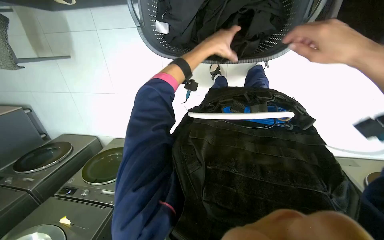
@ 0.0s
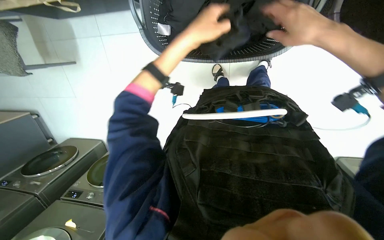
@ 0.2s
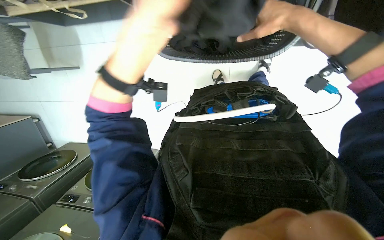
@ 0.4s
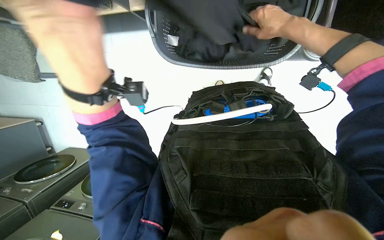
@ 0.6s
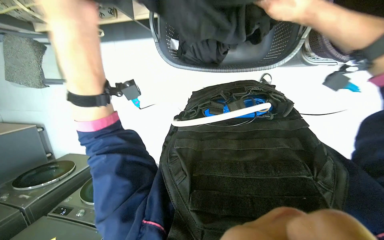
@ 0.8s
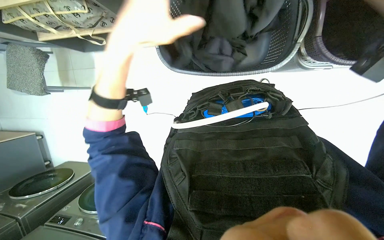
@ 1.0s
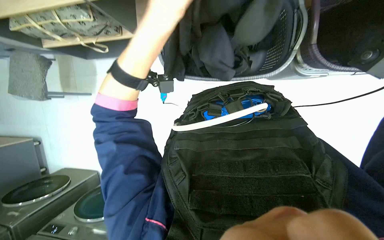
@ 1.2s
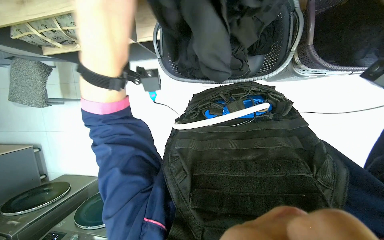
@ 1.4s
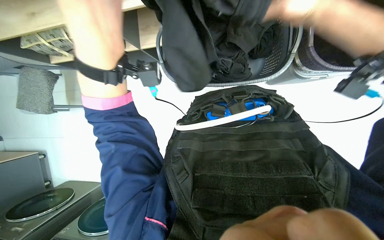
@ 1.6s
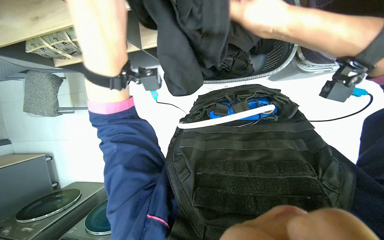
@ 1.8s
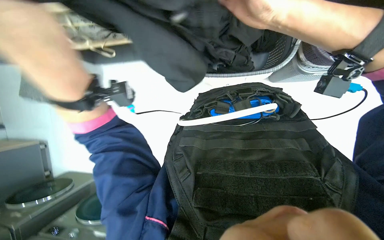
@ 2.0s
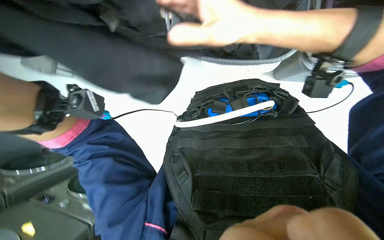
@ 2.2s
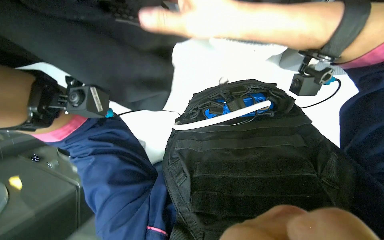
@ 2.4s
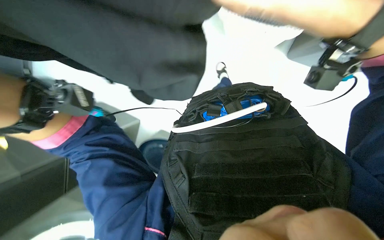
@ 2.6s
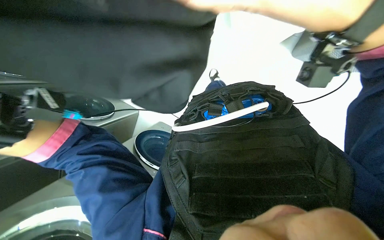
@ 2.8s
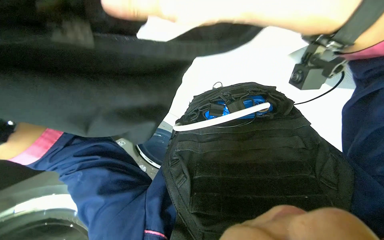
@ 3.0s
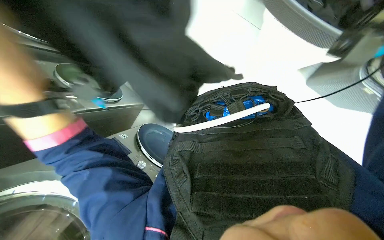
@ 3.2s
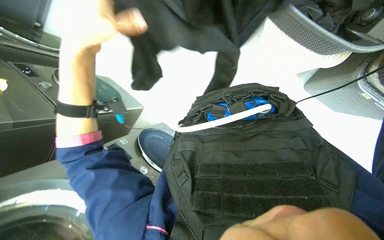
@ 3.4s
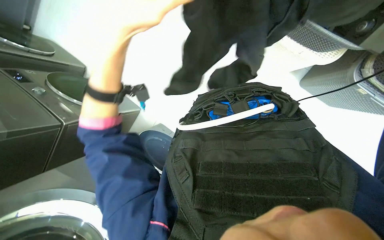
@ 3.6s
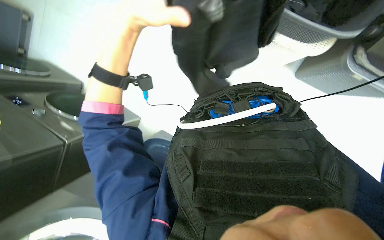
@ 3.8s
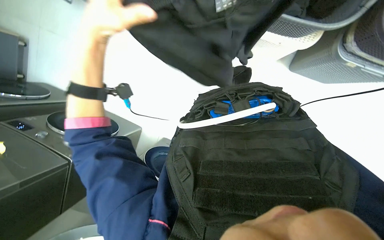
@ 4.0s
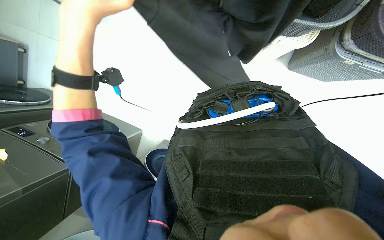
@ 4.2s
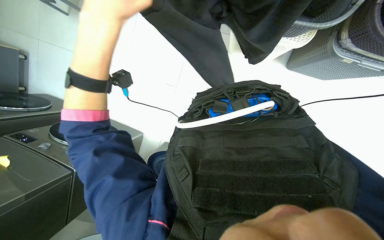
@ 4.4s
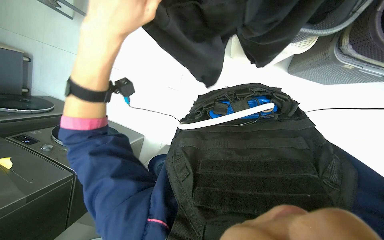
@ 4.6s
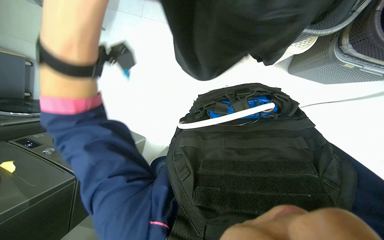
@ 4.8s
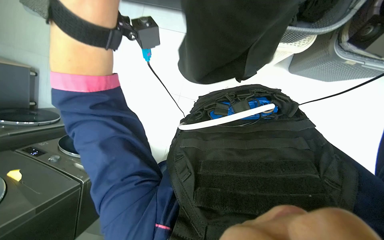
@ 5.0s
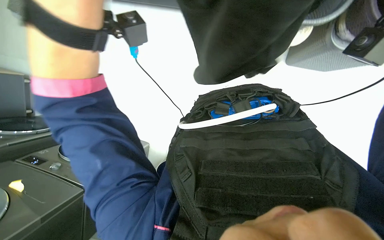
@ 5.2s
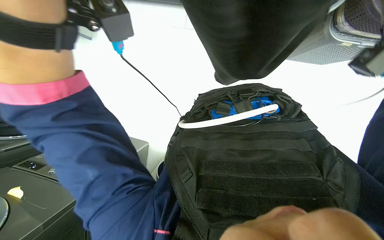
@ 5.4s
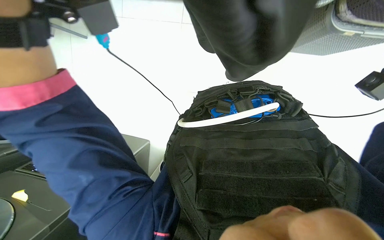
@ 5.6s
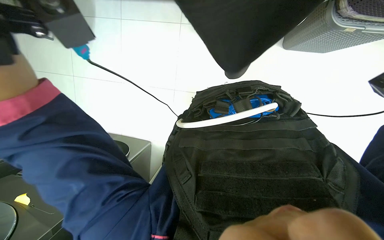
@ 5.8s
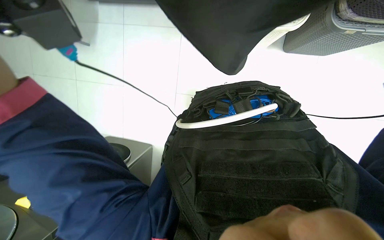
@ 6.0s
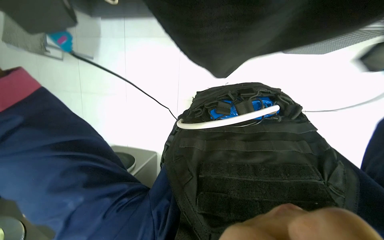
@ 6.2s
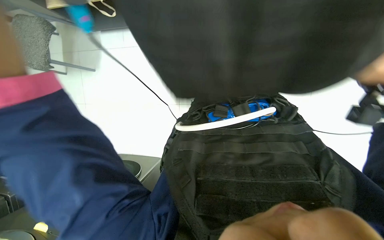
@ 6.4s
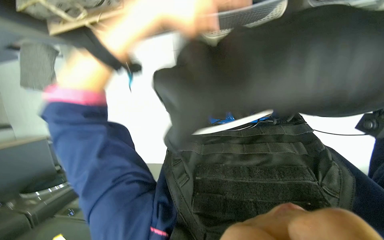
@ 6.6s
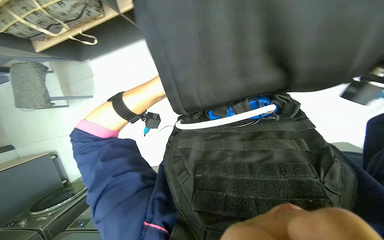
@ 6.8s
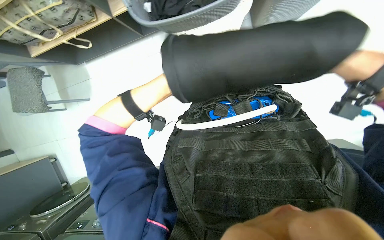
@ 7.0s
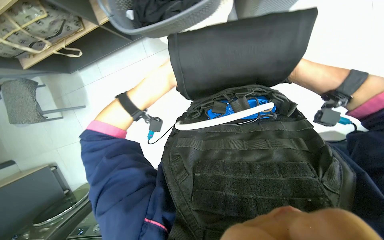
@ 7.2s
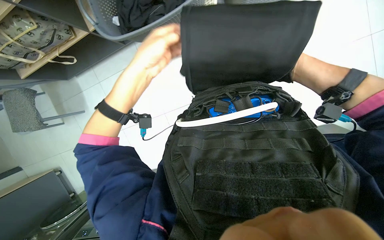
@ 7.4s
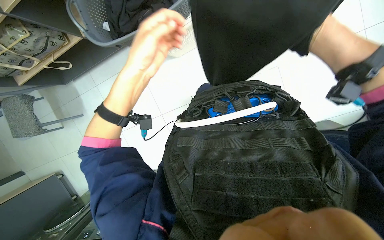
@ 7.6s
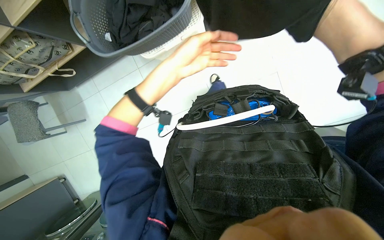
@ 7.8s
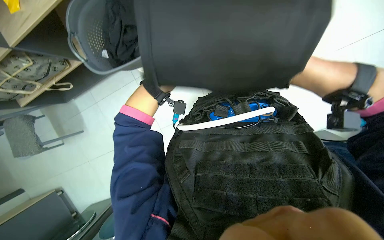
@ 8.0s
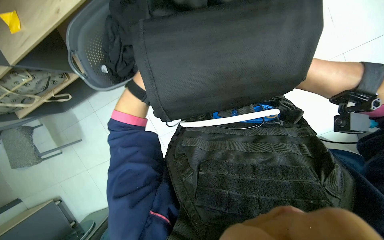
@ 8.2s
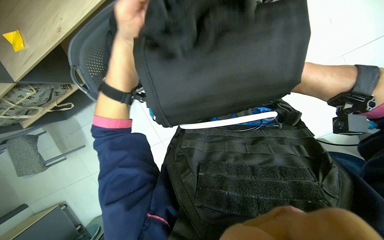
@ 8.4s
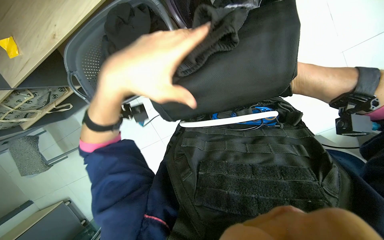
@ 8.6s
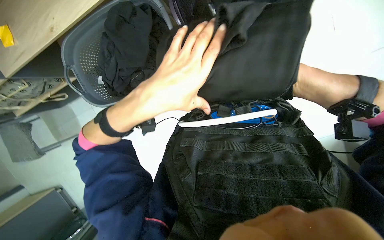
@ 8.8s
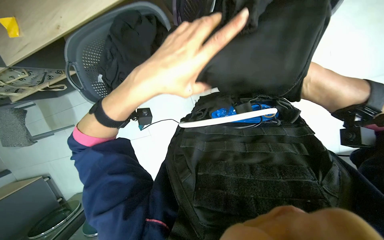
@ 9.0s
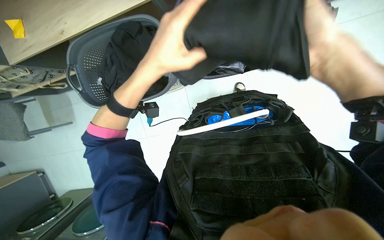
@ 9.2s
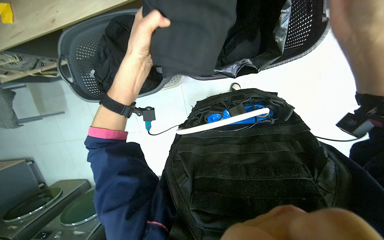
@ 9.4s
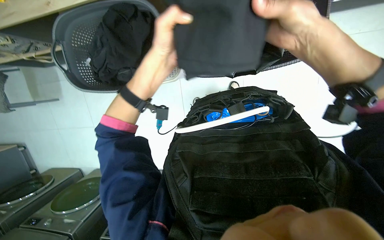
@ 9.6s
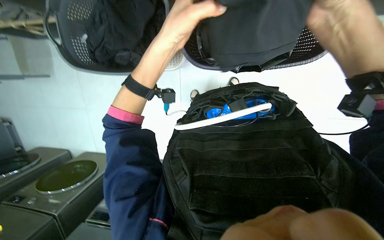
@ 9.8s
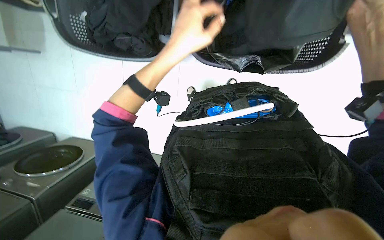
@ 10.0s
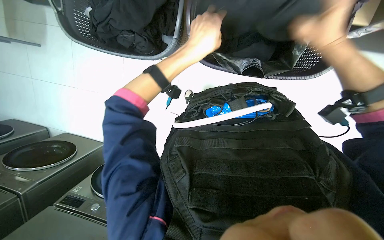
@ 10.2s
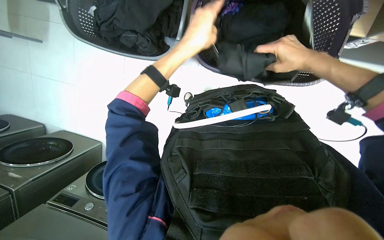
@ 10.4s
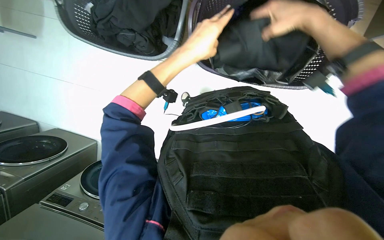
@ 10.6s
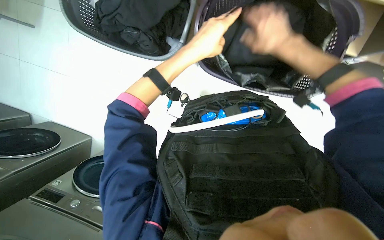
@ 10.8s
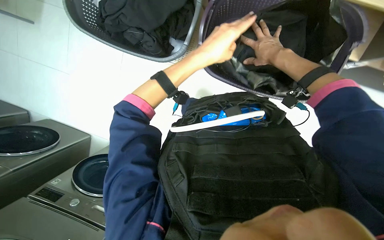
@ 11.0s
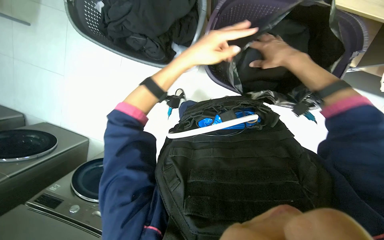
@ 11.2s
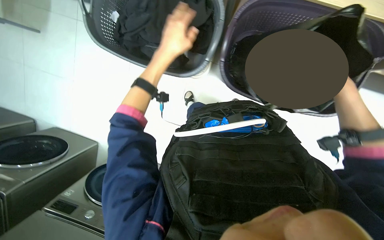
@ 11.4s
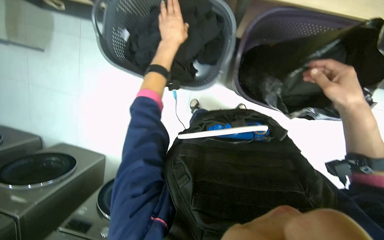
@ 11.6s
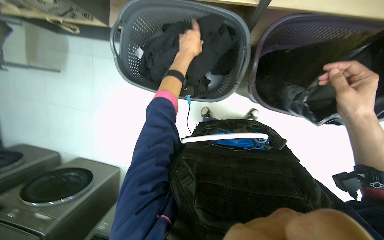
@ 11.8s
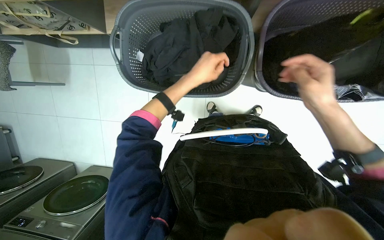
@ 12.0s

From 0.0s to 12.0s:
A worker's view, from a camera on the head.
Job: managing laundry.
The whole recording: Folding and packing clothes into bag. The worker folds black clothes and packs them into a bag.
From 0.0s to 1.6s: The view tips upward by about 20 degrees. The left hand goes left and right, roughly 25 cm each way, reversing 2 times. The right hand travels to the left by some 10 cm, and goes nearer to the camera and returns, some 15 cm each way.
From 9.0s to 10.4s: The left hand goes about 20 cm farther from the camera.

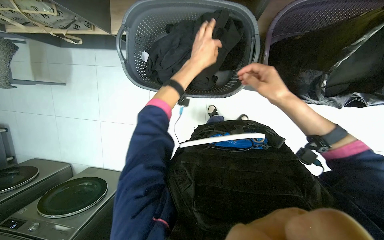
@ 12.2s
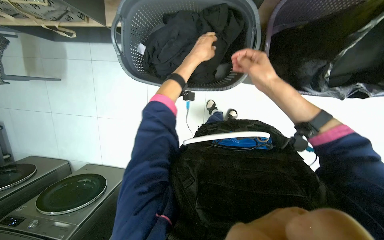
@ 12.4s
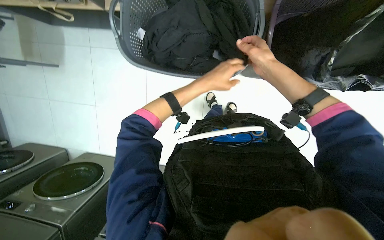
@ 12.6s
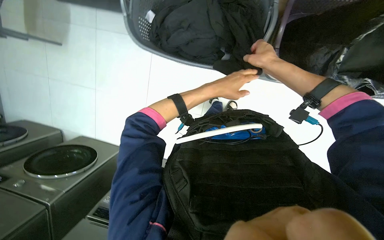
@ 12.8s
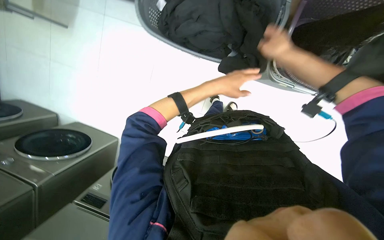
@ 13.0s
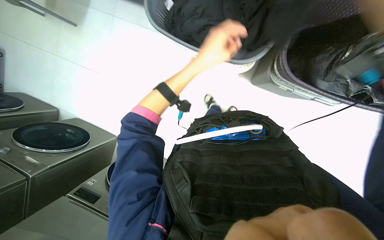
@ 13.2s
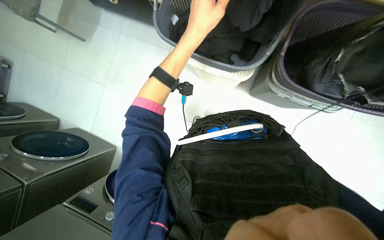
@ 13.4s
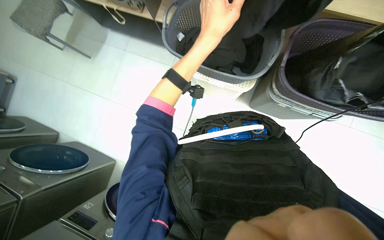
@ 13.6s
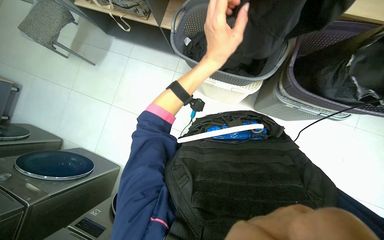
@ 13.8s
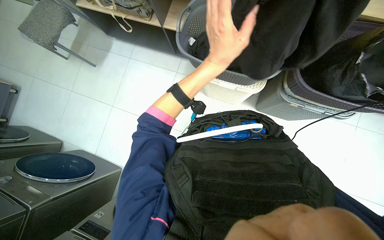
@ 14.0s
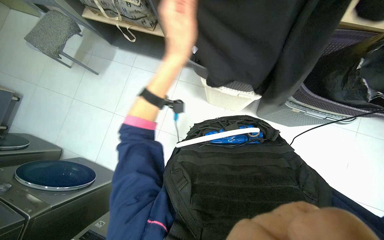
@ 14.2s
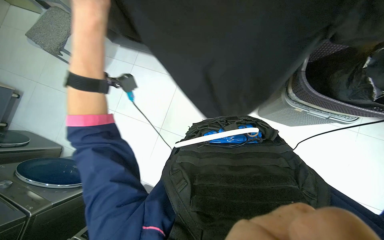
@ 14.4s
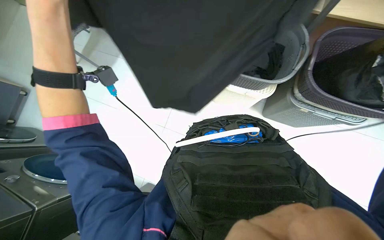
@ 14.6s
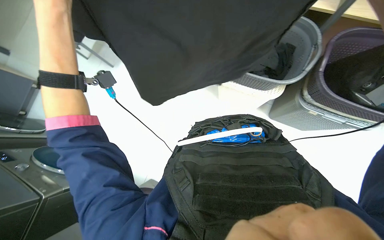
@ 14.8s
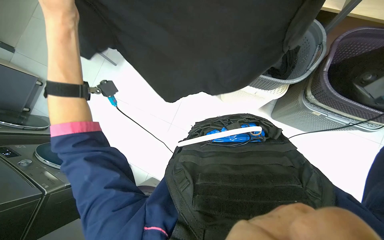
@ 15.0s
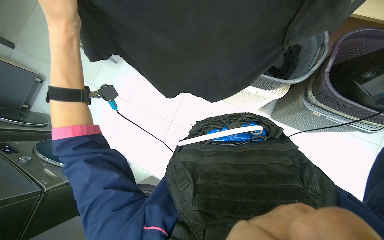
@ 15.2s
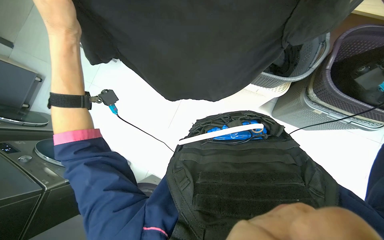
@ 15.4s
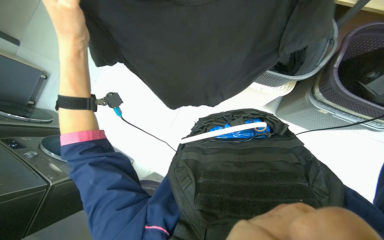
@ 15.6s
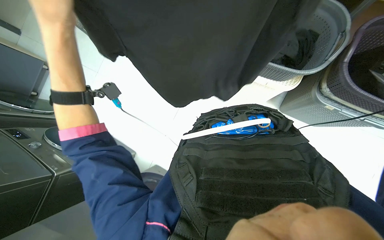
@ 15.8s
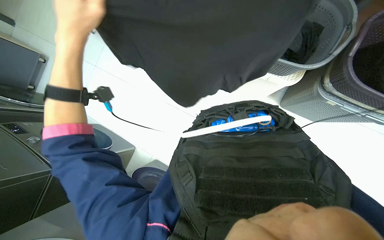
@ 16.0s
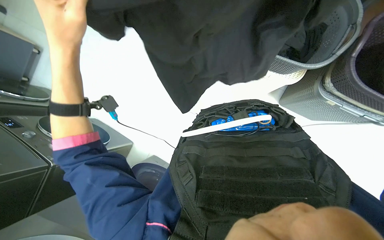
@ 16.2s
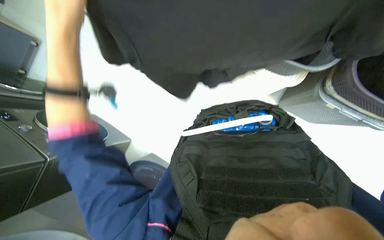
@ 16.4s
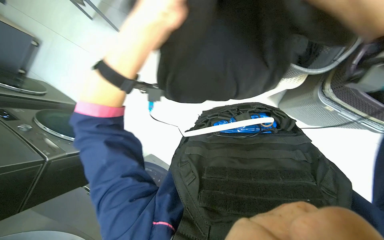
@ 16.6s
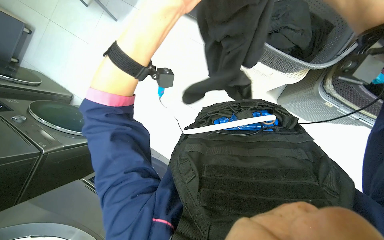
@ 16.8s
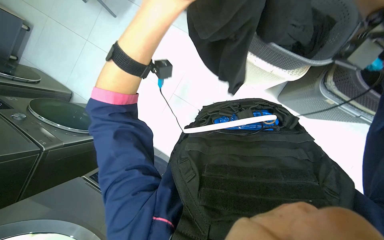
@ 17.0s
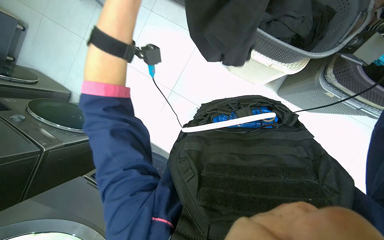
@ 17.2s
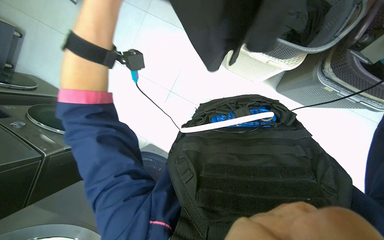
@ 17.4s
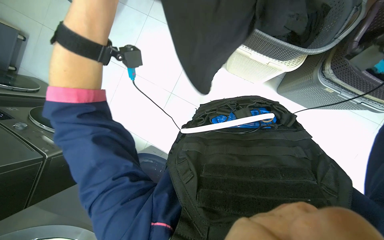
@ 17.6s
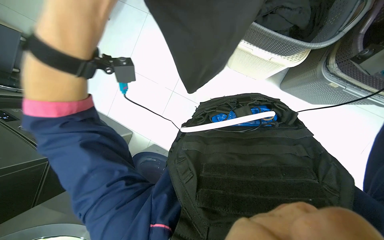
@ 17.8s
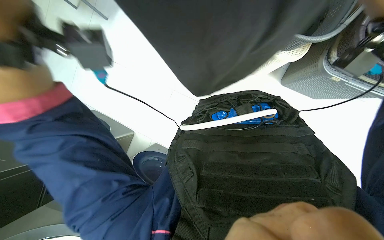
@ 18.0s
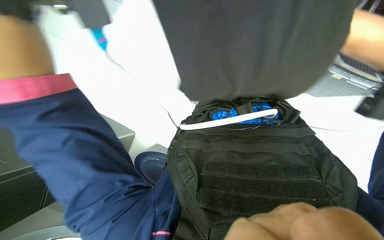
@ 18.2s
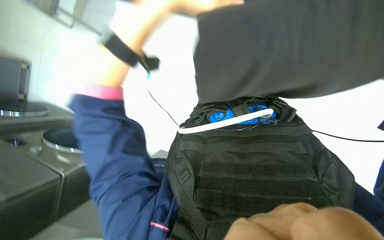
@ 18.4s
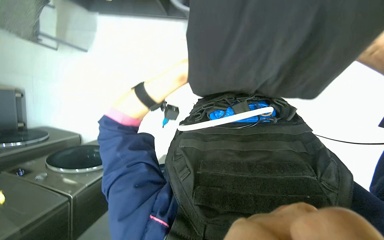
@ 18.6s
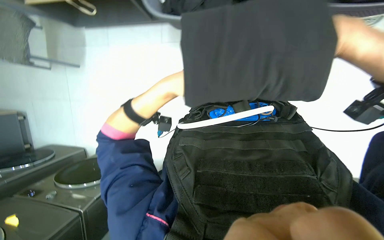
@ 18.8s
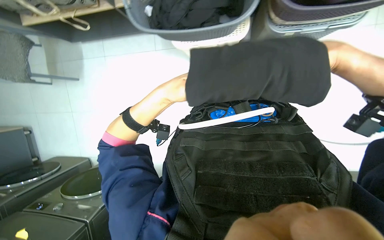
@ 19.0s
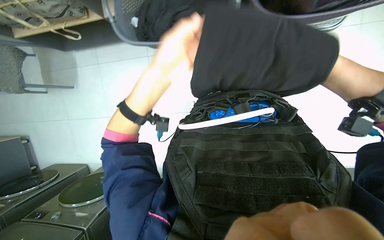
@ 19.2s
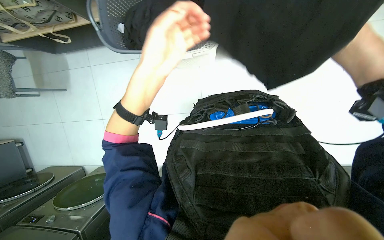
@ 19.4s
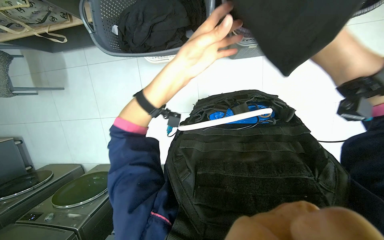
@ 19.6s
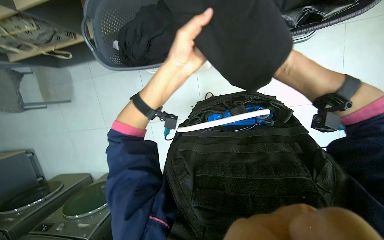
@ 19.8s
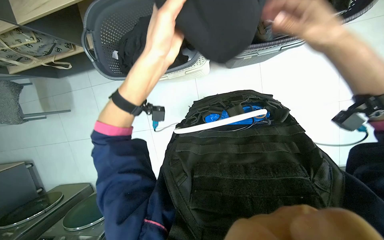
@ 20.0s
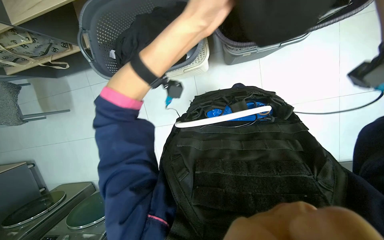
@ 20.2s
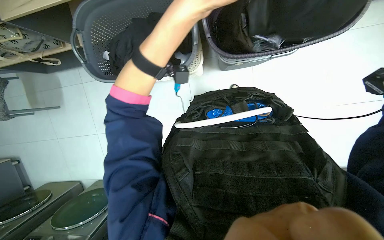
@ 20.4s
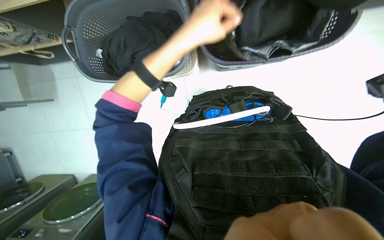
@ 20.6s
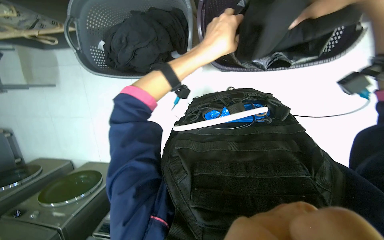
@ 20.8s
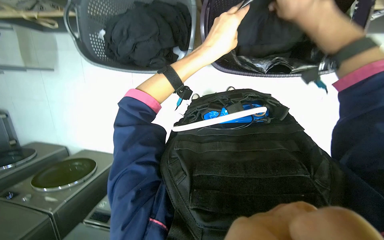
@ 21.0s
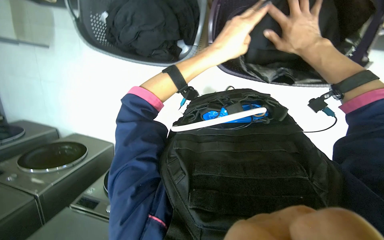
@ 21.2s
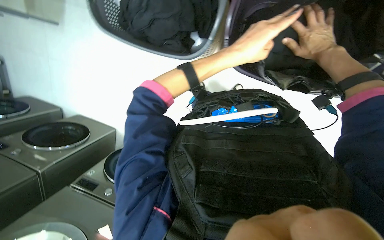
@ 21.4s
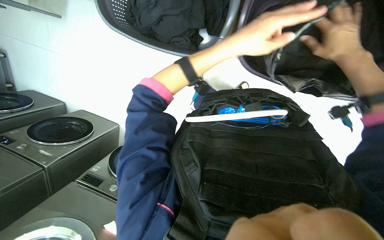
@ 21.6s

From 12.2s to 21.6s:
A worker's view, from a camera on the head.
Job: managing laundry.
The whole recording: Folding and packing clothes into bag. The worker folds black clothes and packs them into a bag.
From 12.2s to 13.8s: The left hand shifts about 10 cm nearer to the camera.
From 13.8s to 15.4s: The left hand heads to the left, covering about 40 cm.
From 20.0s to 21.6s: The view tilts about 15 degrees downward. Both hands travel together farther from the camera, about 10 cm.
